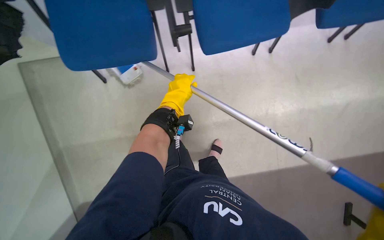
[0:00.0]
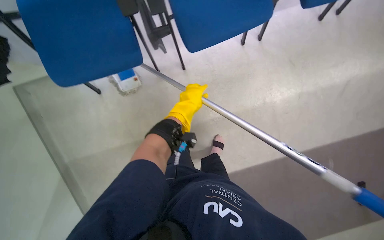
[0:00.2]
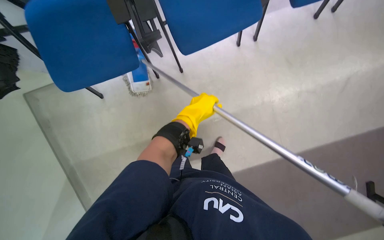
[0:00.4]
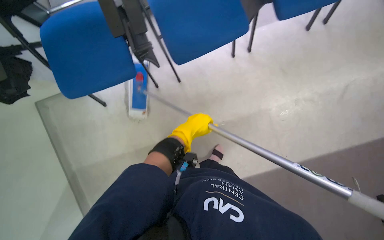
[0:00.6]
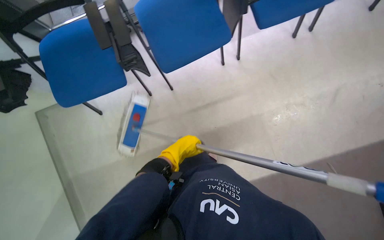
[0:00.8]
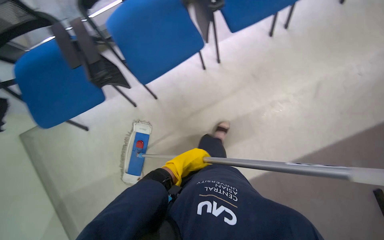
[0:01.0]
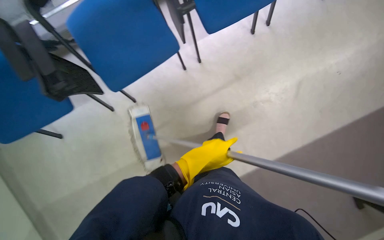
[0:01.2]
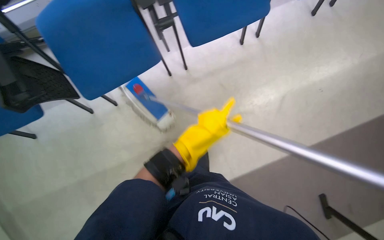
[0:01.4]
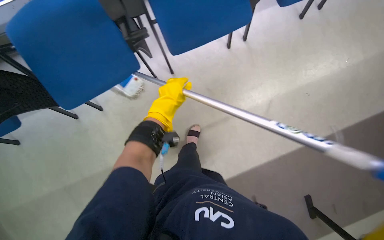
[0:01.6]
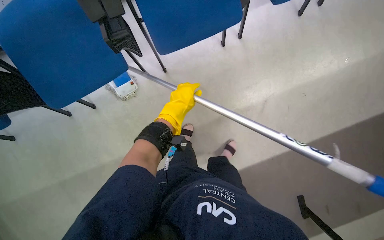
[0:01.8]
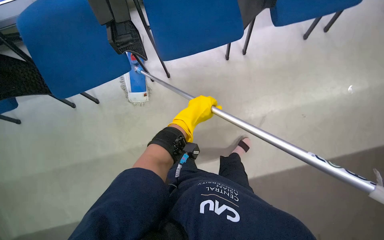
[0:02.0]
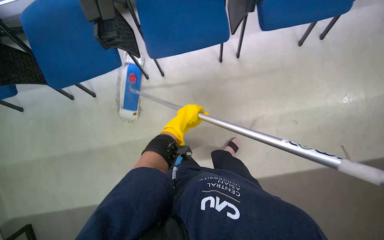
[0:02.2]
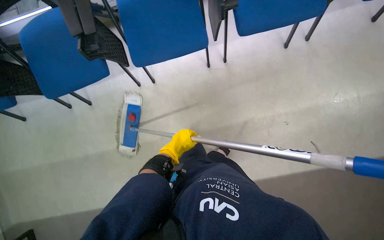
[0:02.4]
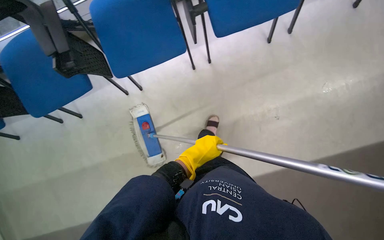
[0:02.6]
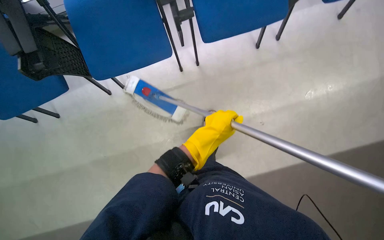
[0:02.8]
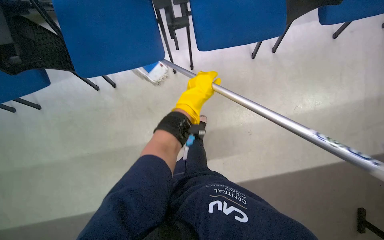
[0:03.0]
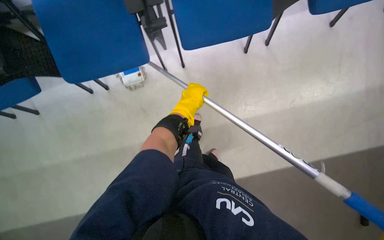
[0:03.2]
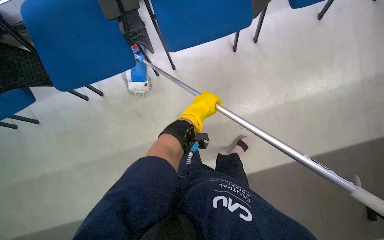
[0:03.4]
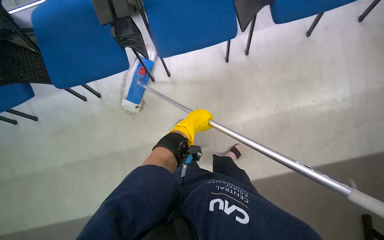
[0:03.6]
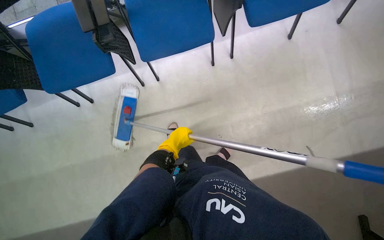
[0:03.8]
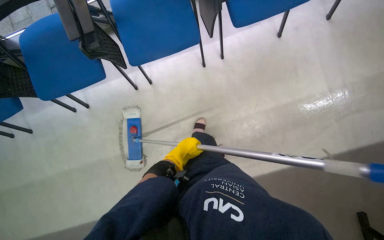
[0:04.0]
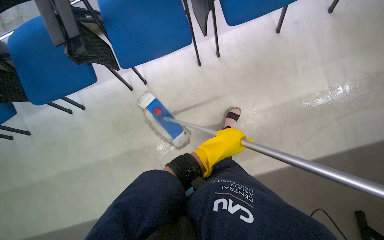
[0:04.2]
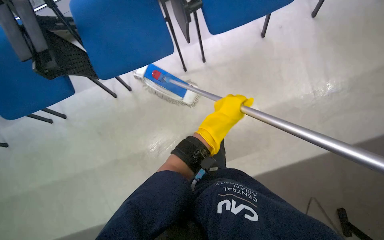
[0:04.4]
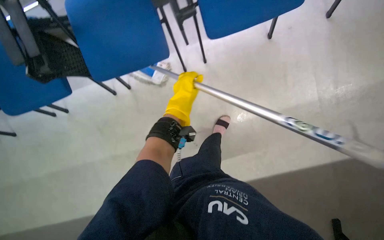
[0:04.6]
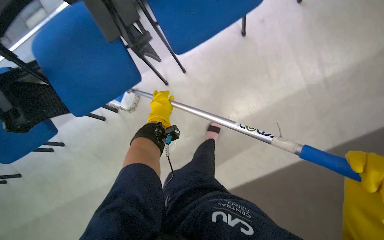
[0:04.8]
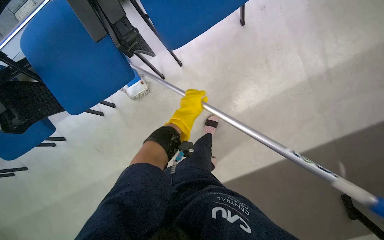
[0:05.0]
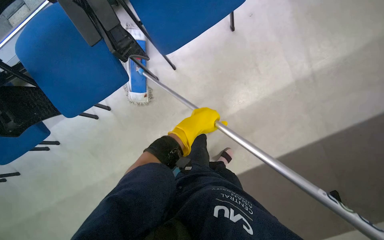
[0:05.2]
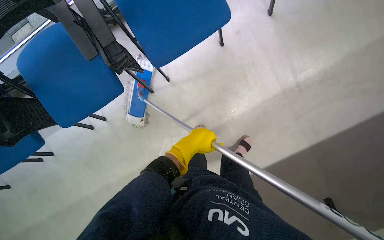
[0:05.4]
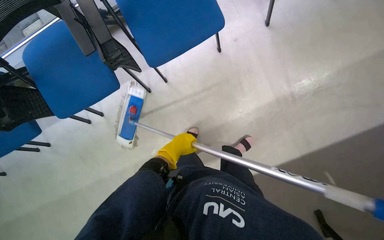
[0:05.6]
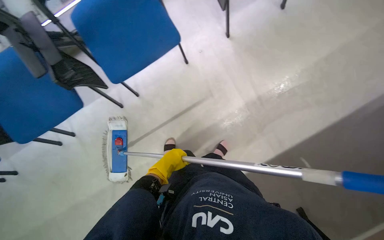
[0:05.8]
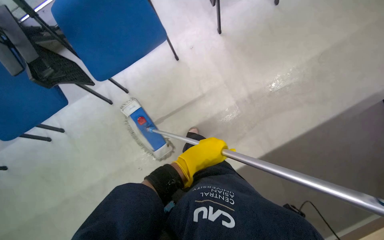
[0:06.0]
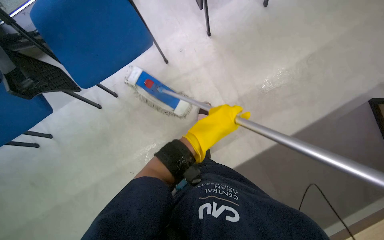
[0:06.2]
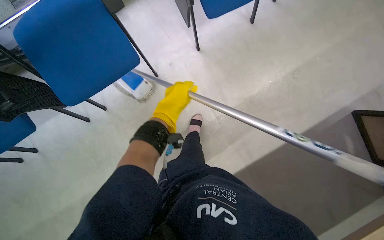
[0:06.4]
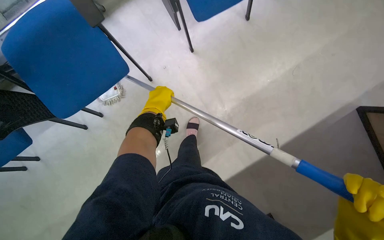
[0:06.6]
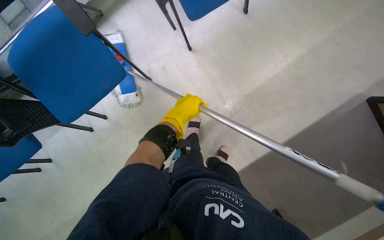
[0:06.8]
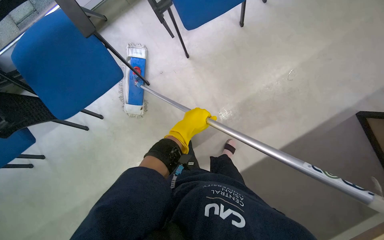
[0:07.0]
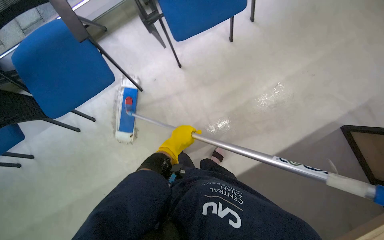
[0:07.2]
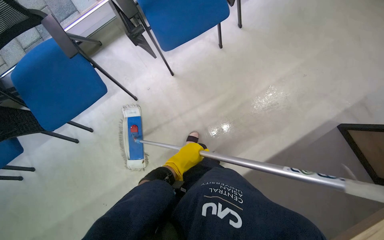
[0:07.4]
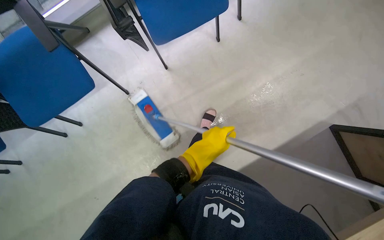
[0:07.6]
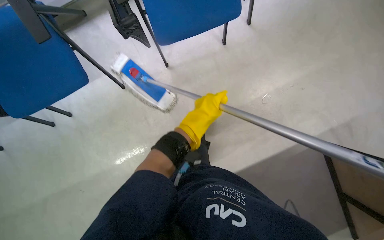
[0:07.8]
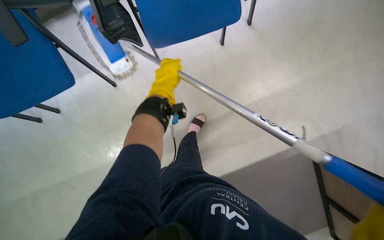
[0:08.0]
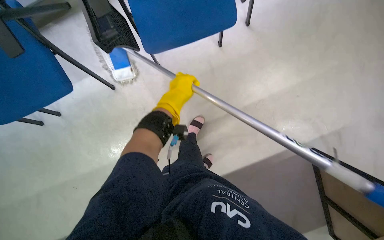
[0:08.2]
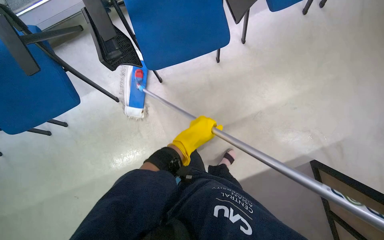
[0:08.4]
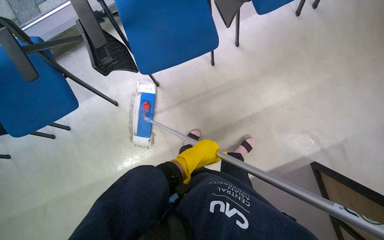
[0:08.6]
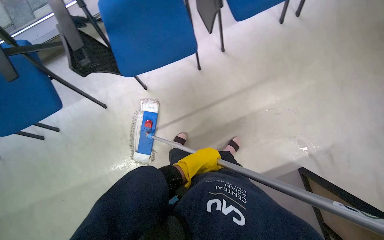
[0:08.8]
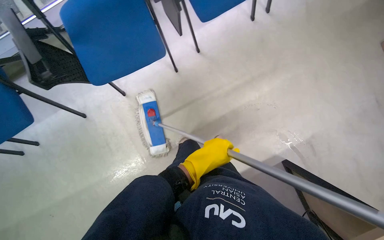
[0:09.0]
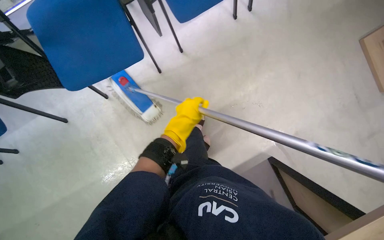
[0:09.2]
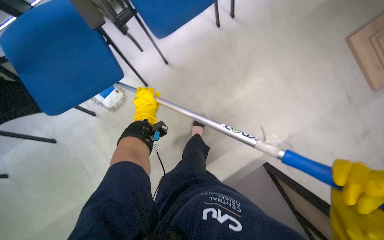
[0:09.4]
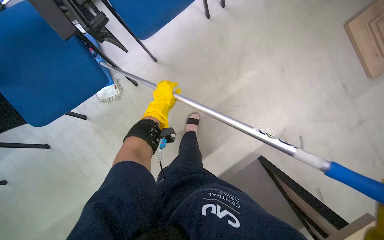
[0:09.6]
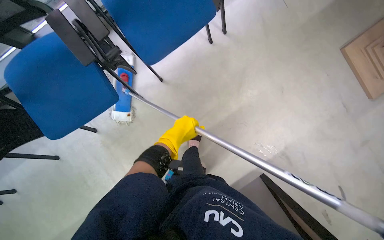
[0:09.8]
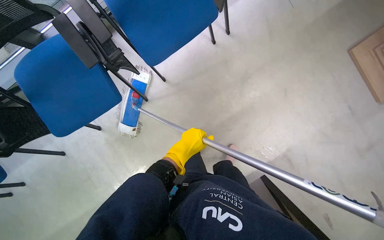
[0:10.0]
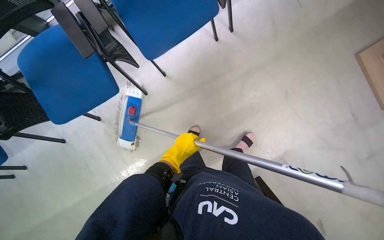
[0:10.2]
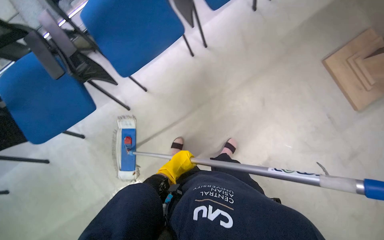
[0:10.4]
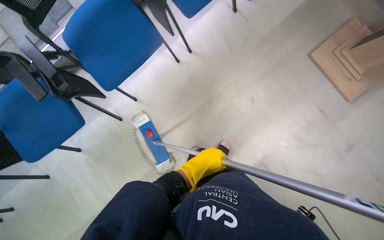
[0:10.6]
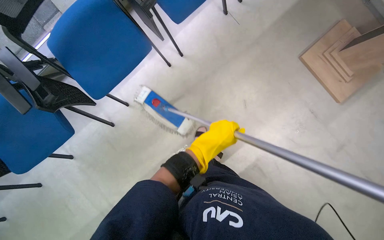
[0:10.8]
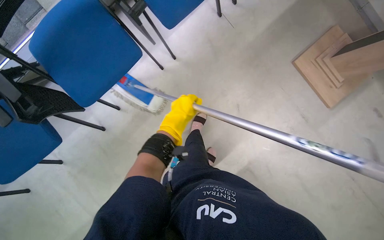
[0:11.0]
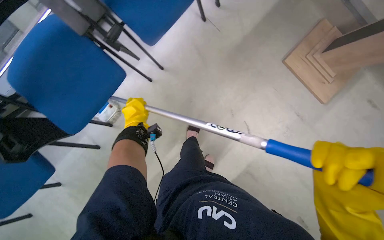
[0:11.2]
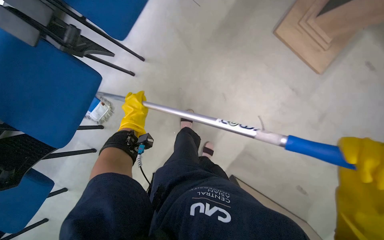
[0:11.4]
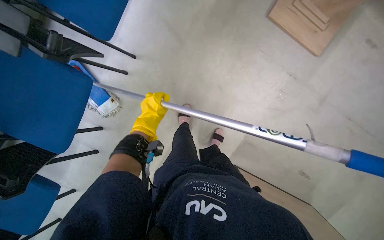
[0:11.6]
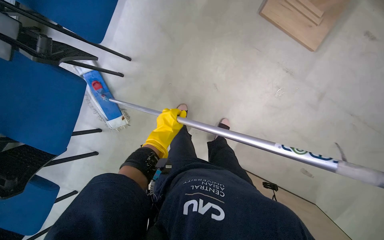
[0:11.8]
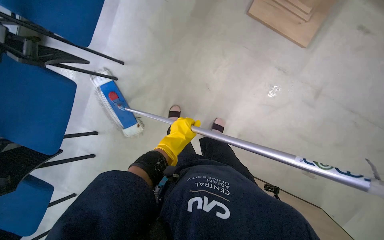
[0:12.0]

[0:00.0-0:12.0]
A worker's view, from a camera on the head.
Job: mopping floor.
The whole recording: Mopping the meeting room floor. The worker mops the floor of the meeting room with a flat mop.
0.0 to 1.6 s: The left hand goes down the picture and returns, approximately 15 cm each way.
1.6 to 3.0 s: The left hand travels to the right by about 50 cm, and moves about 10 cm down the picture and comes back.
3.0 to 4.4 s: The head travels to the right, some 50 cm.
4.4 to 6.0 s: The head travels roughly 50 cm.
6.0 to 7.6 s: The camera travels approximately 40 cm.
7.6 to 9.0 s: The wearer moves roughly 50 cm.
9.0 to 10.4 s: The head travels roughly 50 cm.
10.4 to 12.0 s: The camera is carried about 50 cm. The wearer looks some 15 degrees further downward. The scene turns about 25 degrees counterclockwise in the picture.

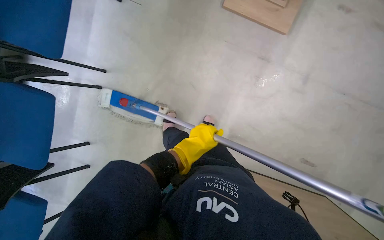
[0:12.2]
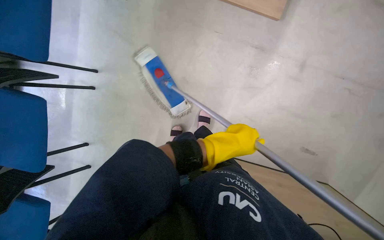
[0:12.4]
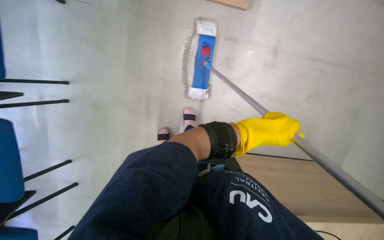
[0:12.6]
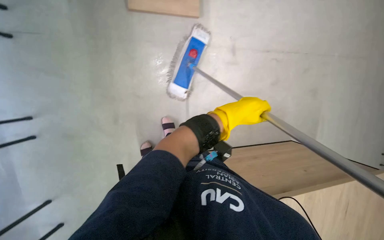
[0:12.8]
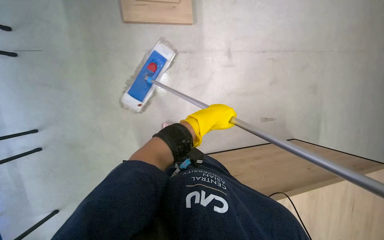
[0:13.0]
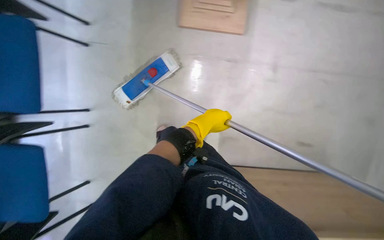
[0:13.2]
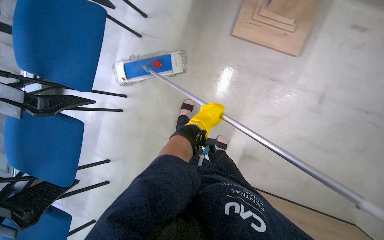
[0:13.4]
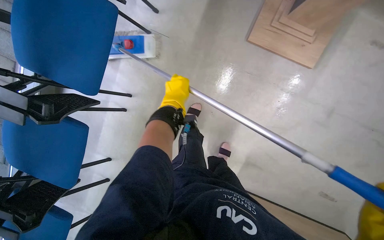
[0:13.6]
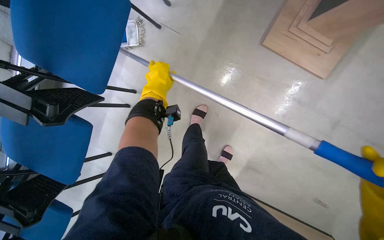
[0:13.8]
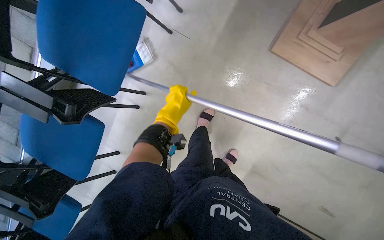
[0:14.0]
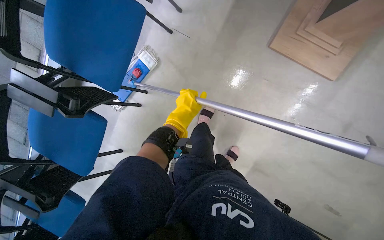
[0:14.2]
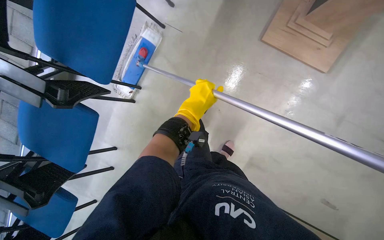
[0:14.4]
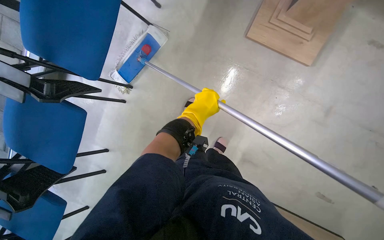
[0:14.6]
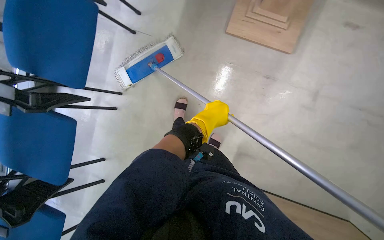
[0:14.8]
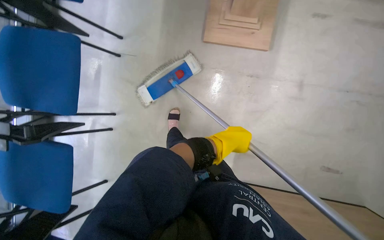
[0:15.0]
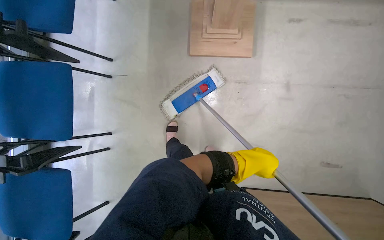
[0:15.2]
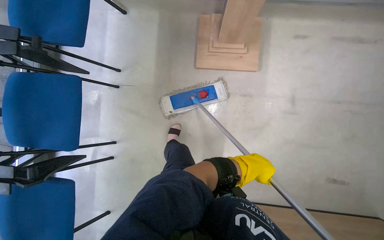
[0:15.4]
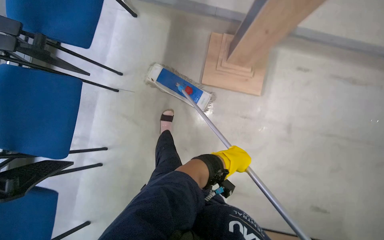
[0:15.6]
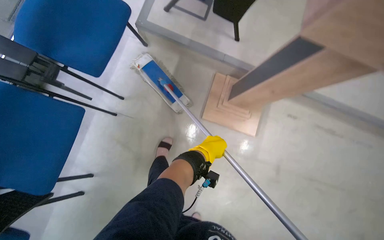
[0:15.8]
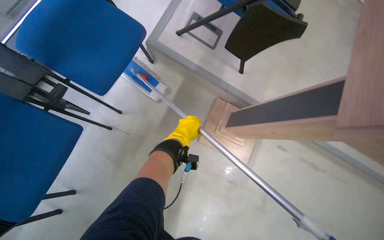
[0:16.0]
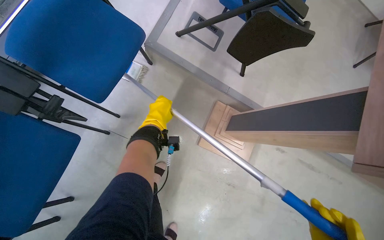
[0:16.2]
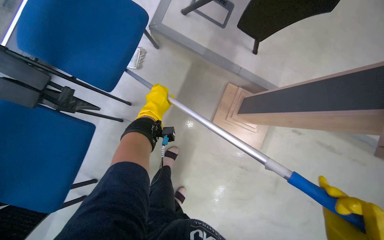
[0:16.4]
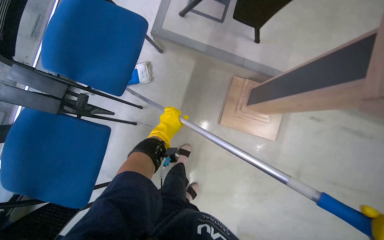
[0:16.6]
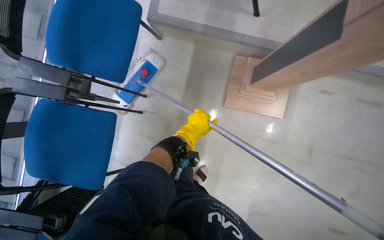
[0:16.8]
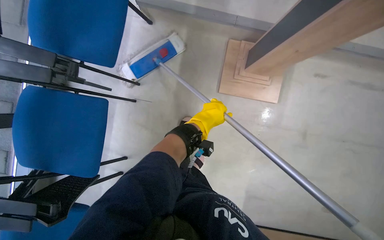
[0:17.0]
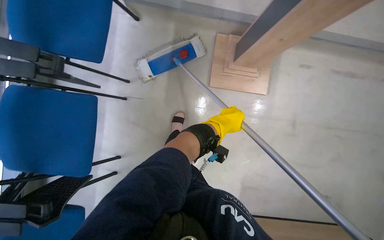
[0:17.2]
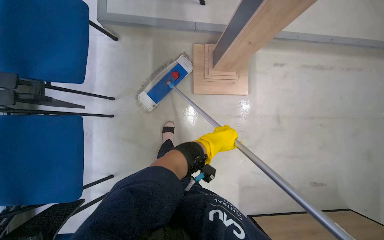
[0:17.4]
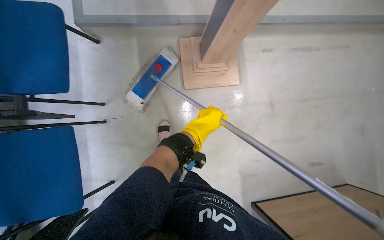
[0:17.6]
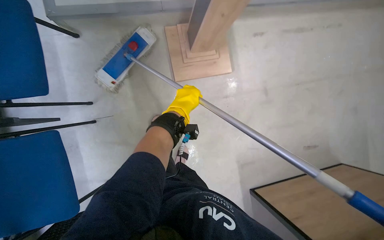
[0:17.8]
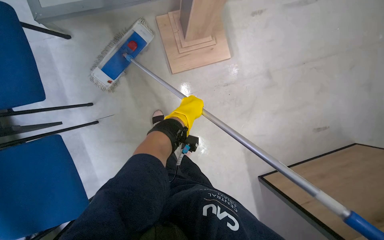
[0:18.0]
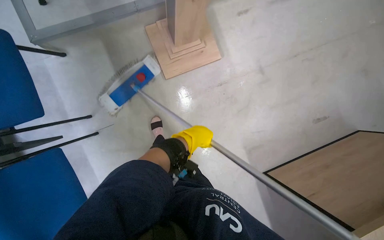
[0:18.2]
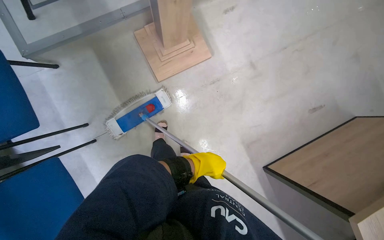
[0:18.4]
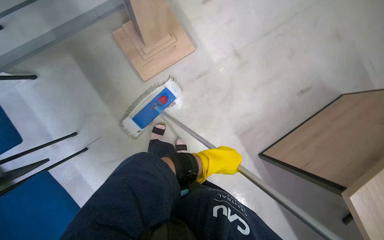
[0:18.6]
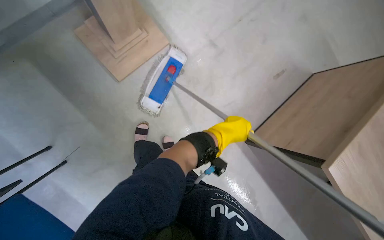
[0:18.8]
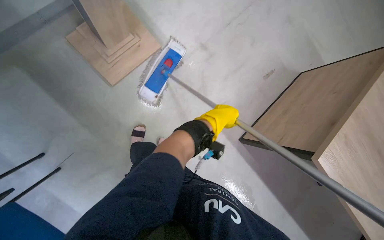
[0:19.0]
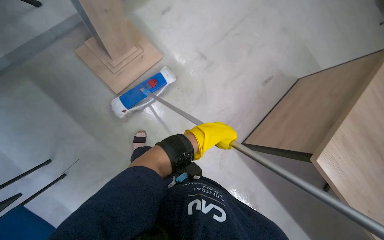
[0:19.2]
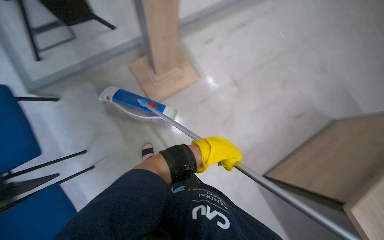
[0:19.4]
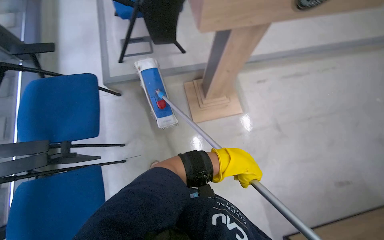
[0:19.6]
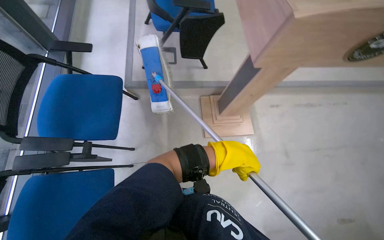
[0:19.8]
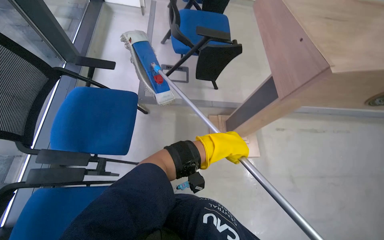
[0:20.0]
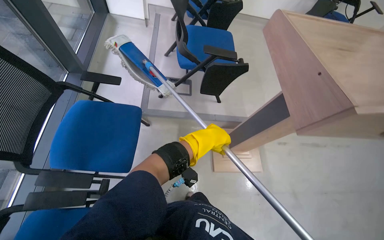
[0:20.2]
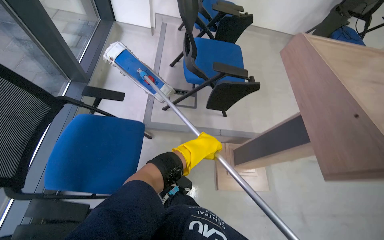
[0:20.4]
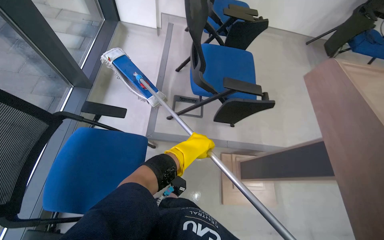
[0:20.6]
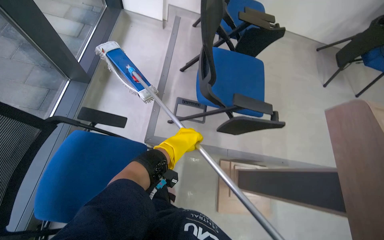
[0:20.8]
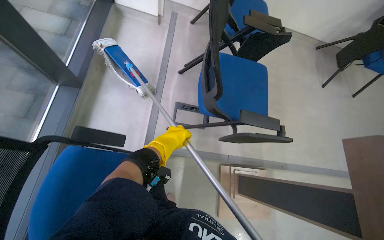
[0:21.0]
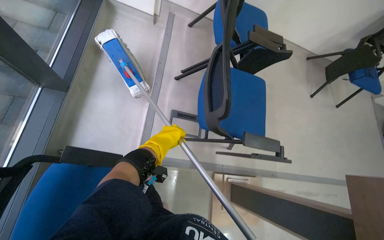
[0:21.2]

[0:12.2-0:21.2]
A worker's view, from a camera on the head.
Job: mopping floor.
The whole recording: Mopping the meeting room floor. The worker mops the floor of the meeting room with a flat mop.
12.2 to 13.8 s: The left hand is displaced to the left and up the picture by roughly 40 cm.
13.8 to 15.2 s: The camera travels roughly 40 cm. The view tilts about 15 degrees upward.
15.2 to 16.6 s: The camera is carried roughly 50 cm.
16.6 to 18.2 s: The scene rotates counterclockwise by roughly 40 degrees. The left hand is displaced to the right by roughly 35 cm.
18.2 to 19.8 s: The head turns to the left by some 20 degrees. The camera pitches upward, by roughly 20 degrees.
19.8 to 21.2 s: The head travels about 80 cm.
